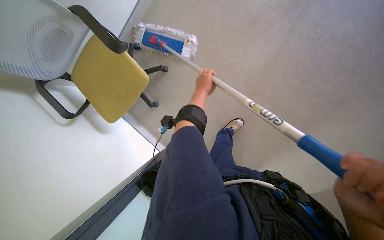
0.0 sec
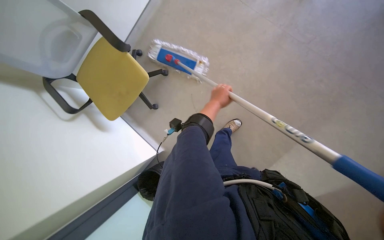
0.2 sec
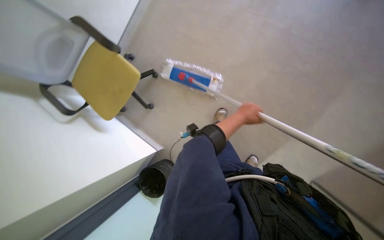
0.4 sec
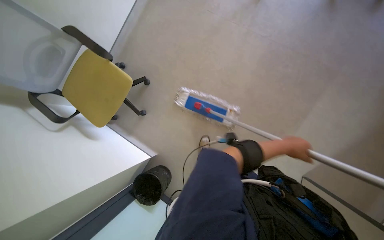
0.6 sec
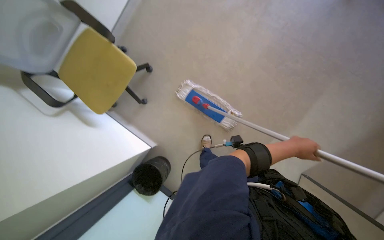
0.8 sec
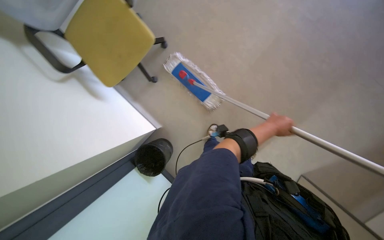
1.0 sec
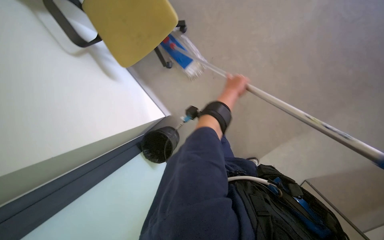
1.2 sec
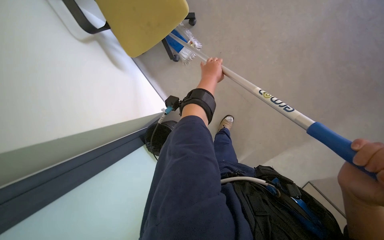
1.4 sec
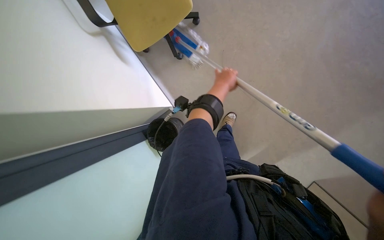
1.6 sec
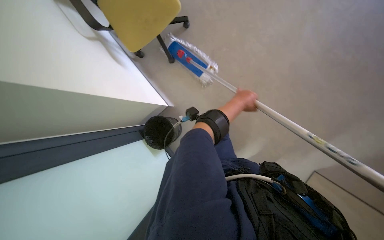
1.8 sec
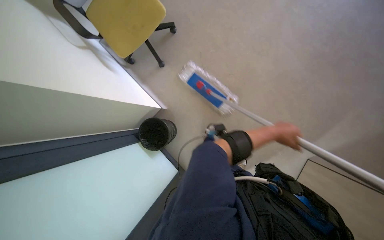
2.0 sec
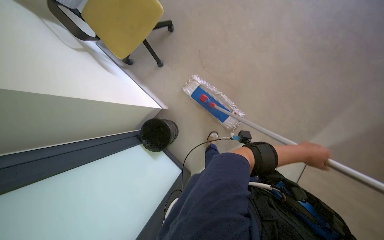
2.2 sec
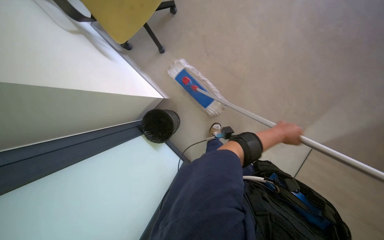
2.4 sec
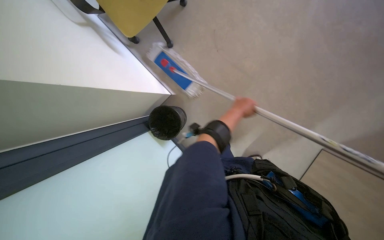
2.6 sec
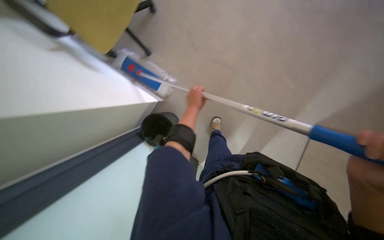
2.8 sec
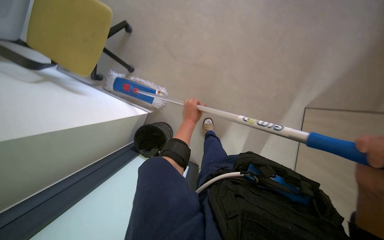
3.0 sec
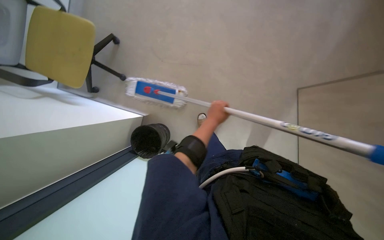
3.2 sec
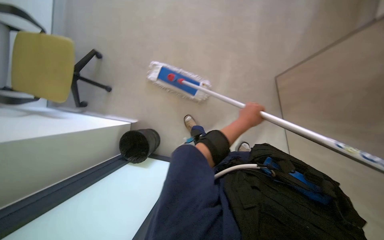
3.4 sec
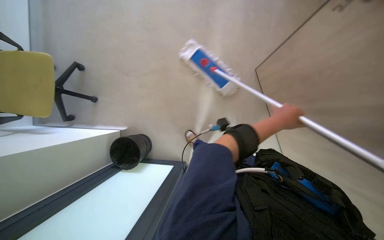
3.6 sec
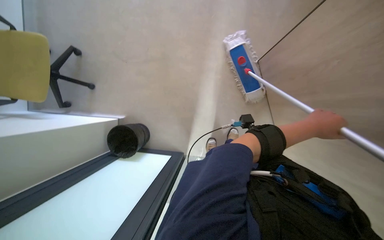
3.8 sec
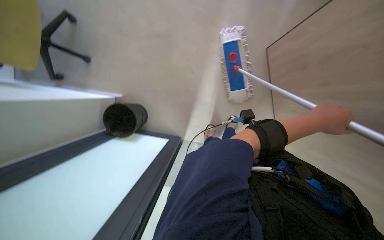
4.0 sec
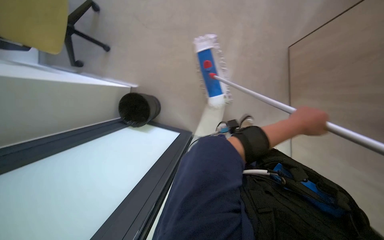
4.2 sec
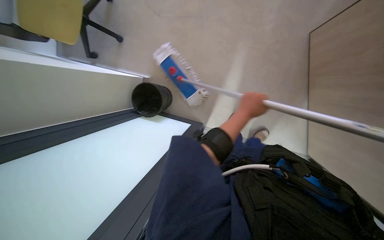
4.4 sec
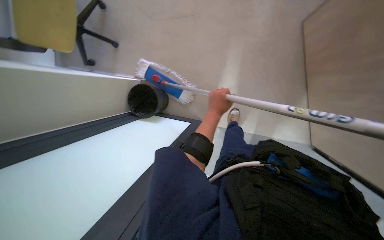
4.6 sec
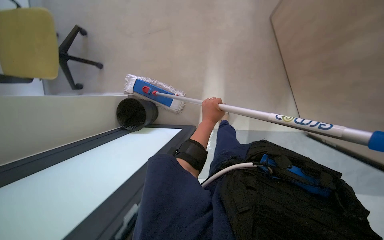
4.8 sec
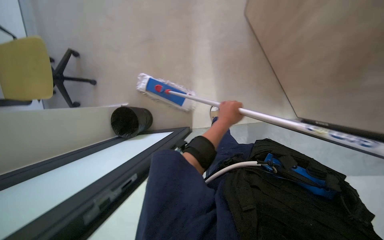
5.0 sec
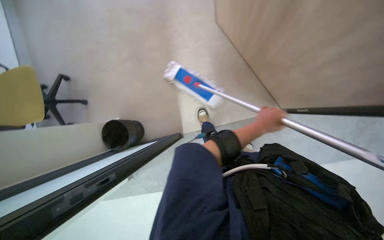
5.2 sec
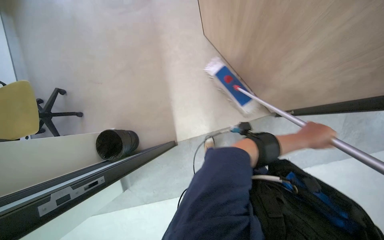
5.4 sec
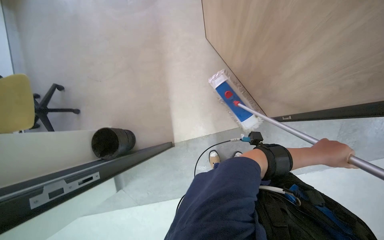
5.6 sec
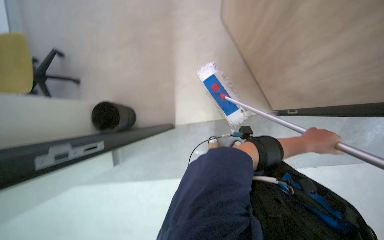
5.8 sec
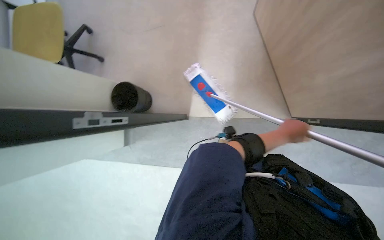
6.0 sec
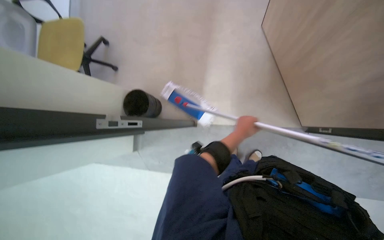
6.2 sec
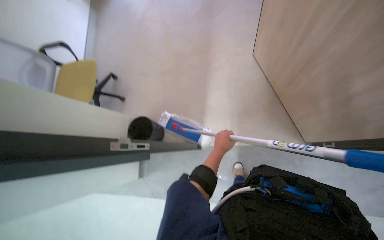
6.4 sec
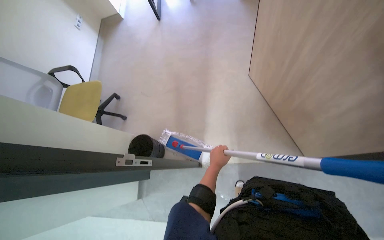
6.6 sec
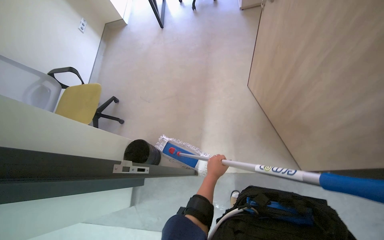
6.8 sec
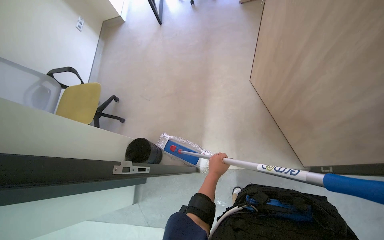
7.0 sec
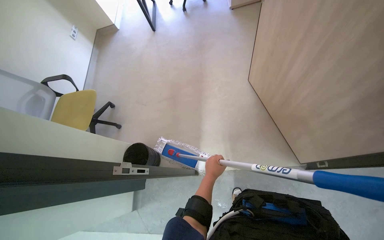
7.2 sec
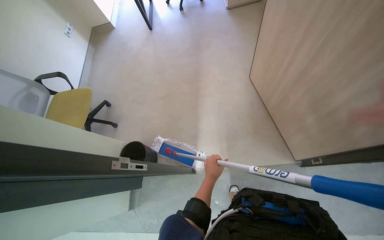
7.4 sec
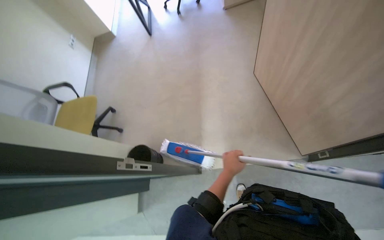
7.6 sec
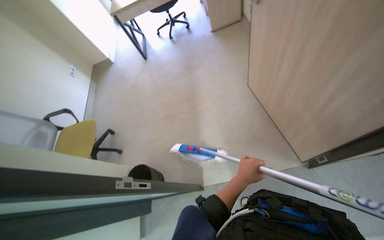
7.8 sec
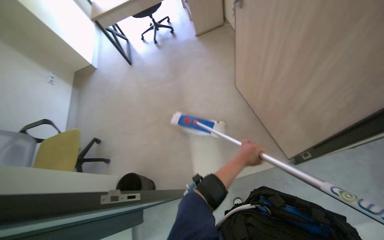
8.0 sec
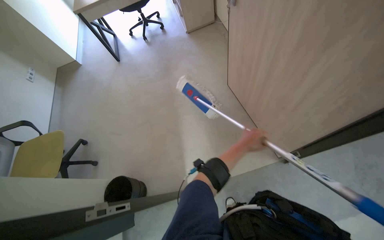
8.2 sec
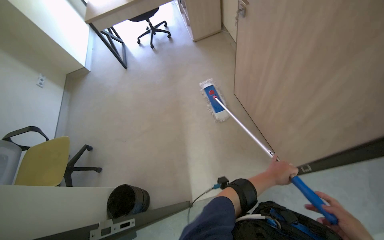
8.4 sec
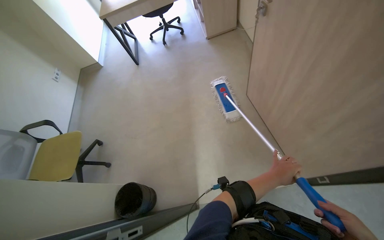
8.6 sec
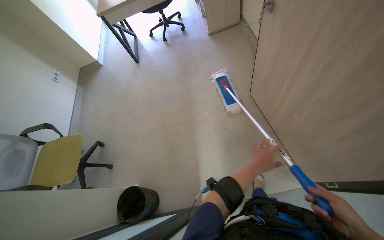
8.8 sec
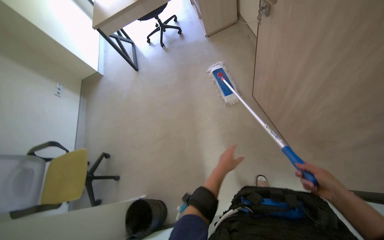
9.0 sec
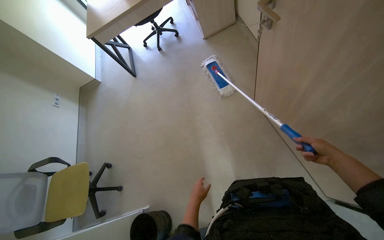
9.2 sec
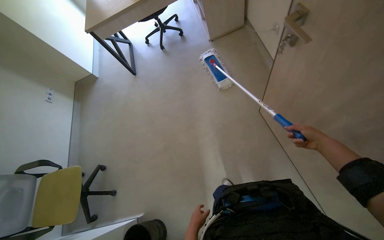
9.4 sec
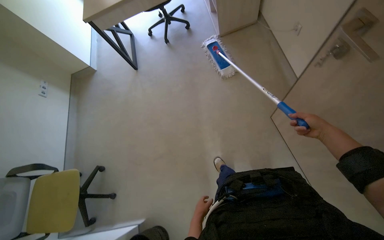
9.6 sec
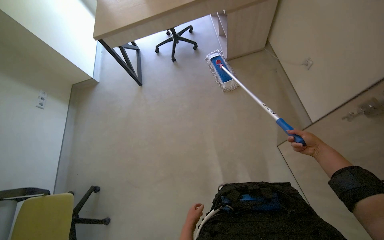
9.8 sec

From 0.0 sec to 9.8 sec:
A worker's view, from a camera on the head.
Job: managing trash.
The whole recording: Disposing of trash bag. The worker gathers a trash bag, ties it, and places it into a bin.
From 0.0 sec to 1.4 sec: The left hand reaches approximately 40 cm to the right, then returns.
From 1.4 sec to 2.8 sec: The left hand is displaced down the picture and farther from the camera by about 15 cm, and travels to the right and back again, about 35 cm each way.
From 2.8 sec to 4.2 sec: The left hand heads to the right and nearer to the camera, covering roughly 35 cm.
From 4.2 sec to 5.6 sec: The left hand heads down the picture, covering approximately 15 cm, and goes to the left and returns, roughly 20 cm each way.
From 5.6 sec to 7.0 sec: The wearer looks roughly 15 degrees further upward. The left hand heads to the left, covering roughly 30 cm.
From 7.0 sec to 8.4 sec: The left hand goes approximately 20 cm to the right.
From 8.4 sec to 9.8 sec: The camera travels approximately 80 cm.

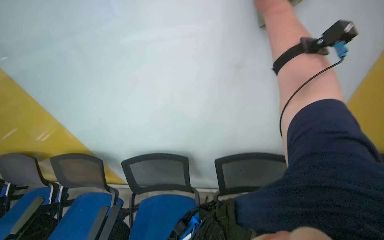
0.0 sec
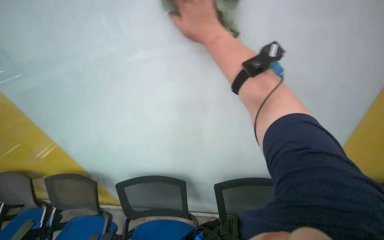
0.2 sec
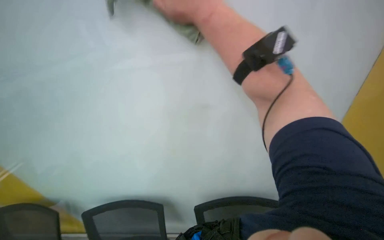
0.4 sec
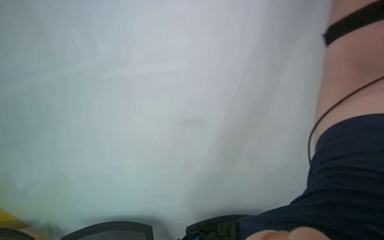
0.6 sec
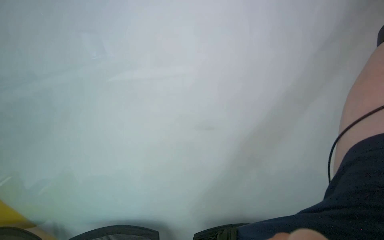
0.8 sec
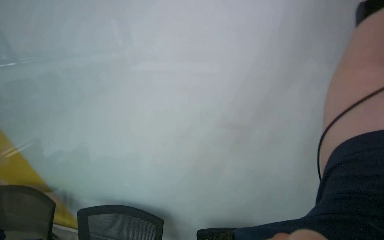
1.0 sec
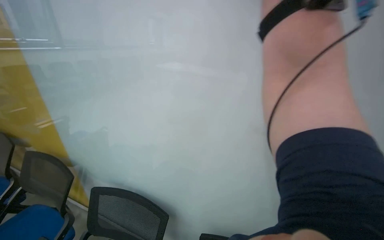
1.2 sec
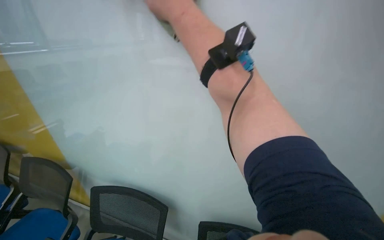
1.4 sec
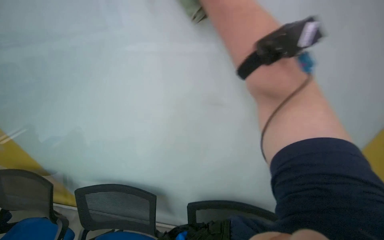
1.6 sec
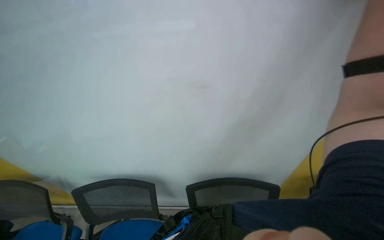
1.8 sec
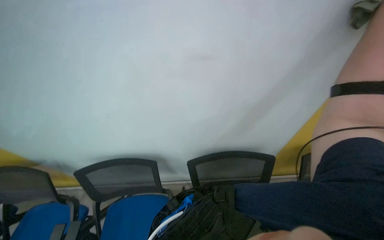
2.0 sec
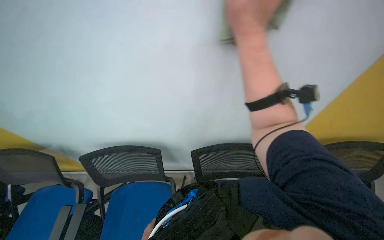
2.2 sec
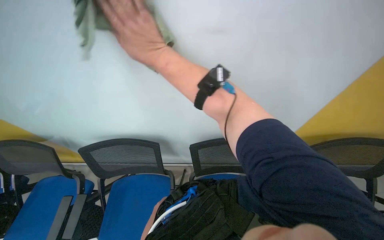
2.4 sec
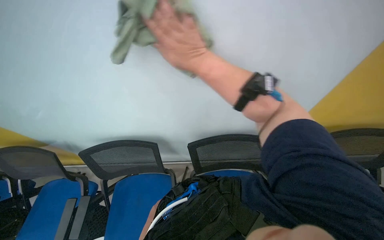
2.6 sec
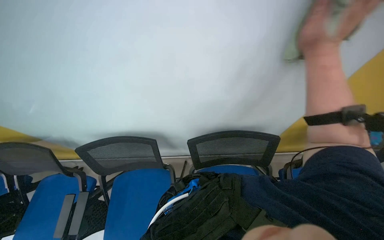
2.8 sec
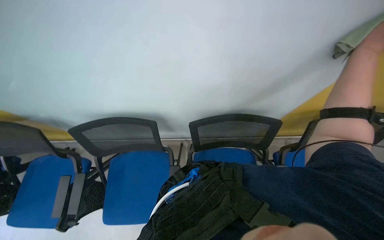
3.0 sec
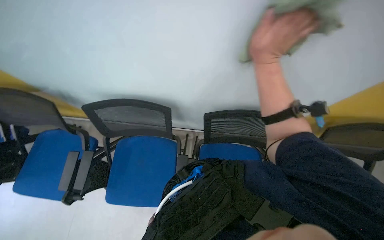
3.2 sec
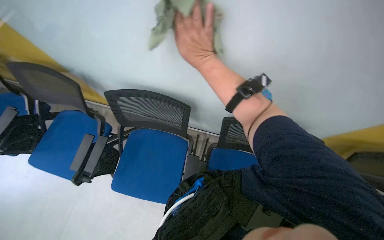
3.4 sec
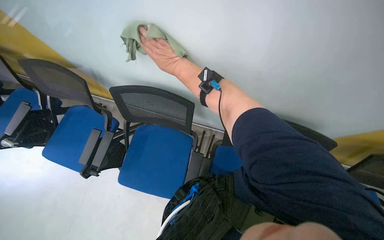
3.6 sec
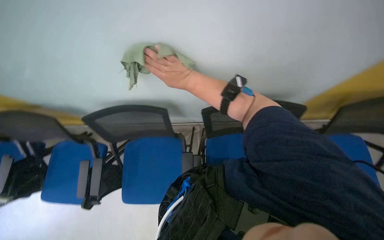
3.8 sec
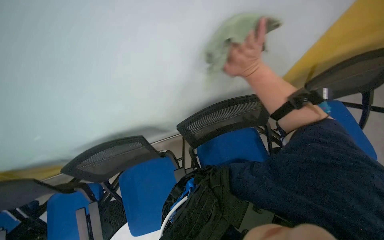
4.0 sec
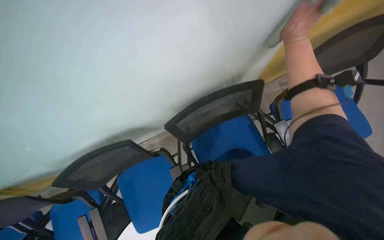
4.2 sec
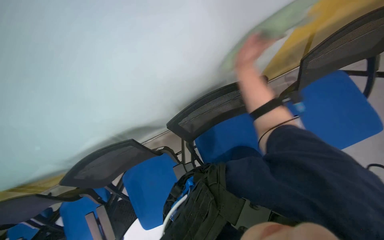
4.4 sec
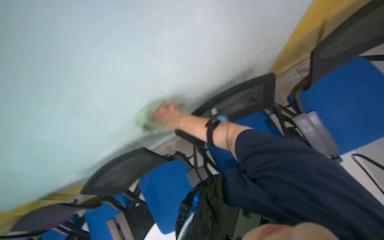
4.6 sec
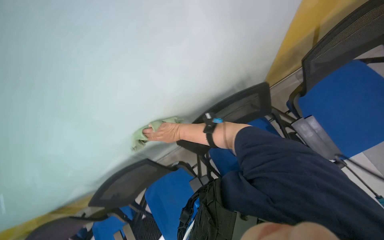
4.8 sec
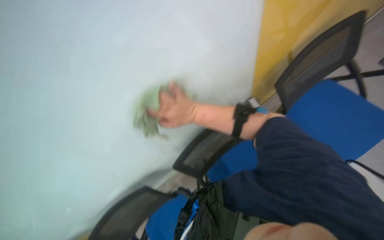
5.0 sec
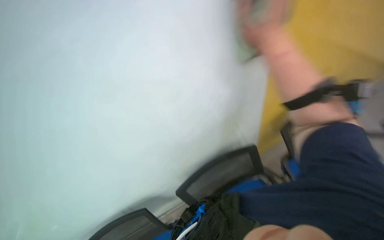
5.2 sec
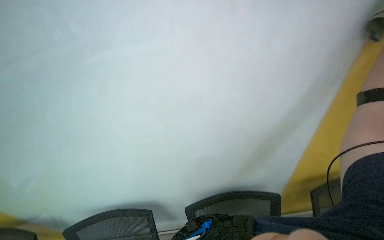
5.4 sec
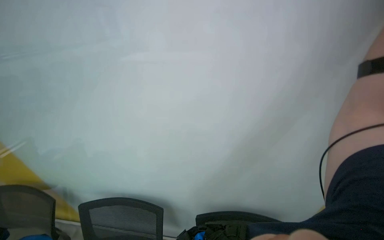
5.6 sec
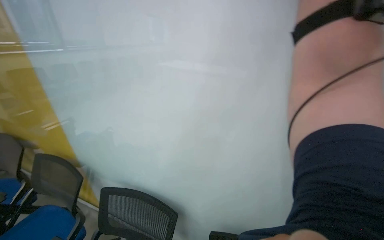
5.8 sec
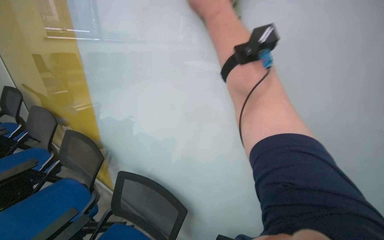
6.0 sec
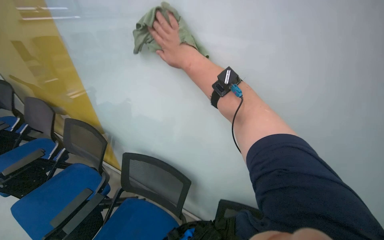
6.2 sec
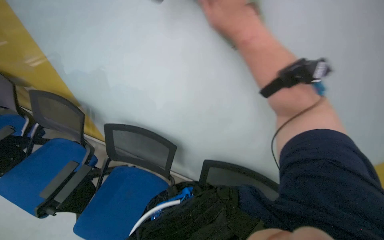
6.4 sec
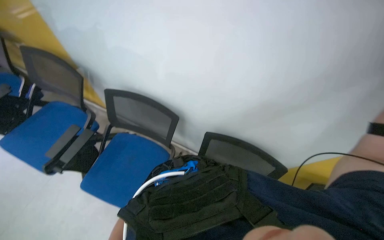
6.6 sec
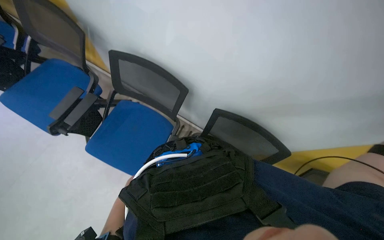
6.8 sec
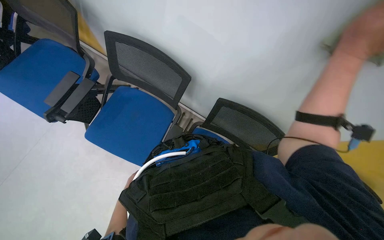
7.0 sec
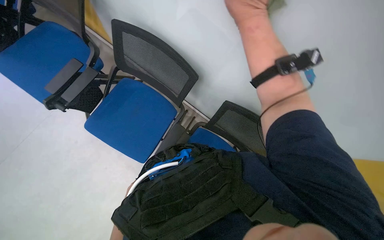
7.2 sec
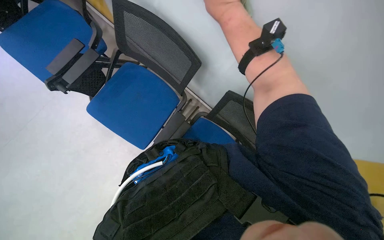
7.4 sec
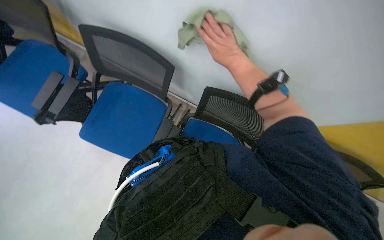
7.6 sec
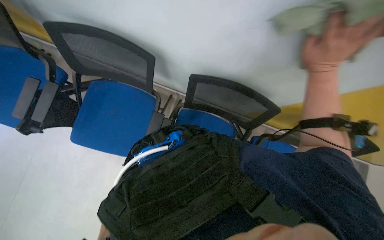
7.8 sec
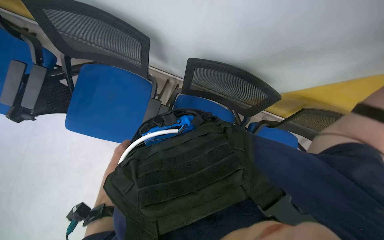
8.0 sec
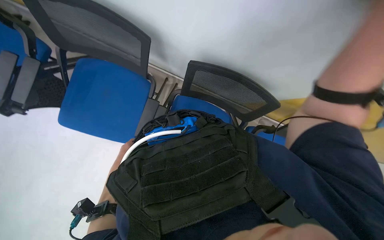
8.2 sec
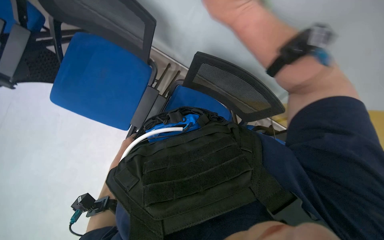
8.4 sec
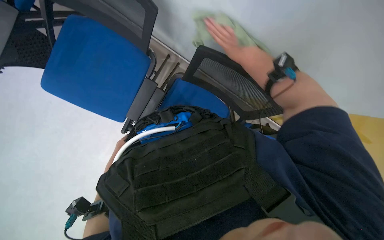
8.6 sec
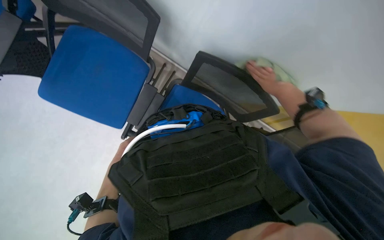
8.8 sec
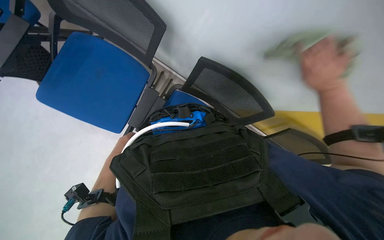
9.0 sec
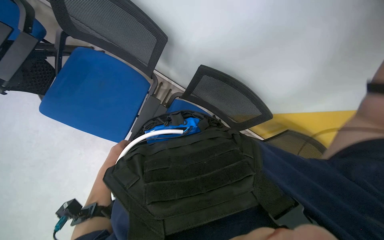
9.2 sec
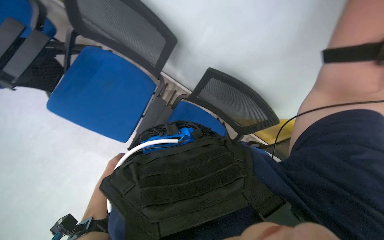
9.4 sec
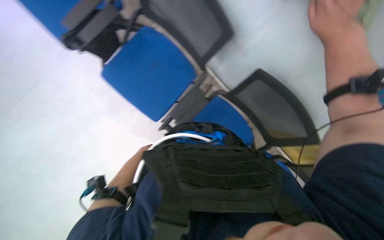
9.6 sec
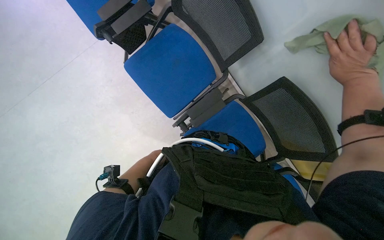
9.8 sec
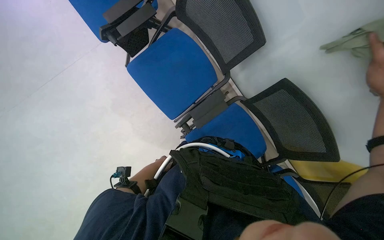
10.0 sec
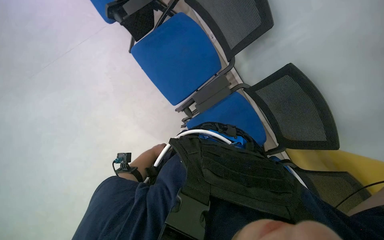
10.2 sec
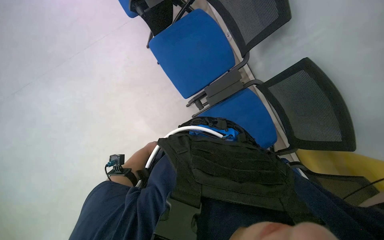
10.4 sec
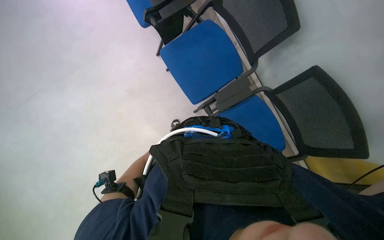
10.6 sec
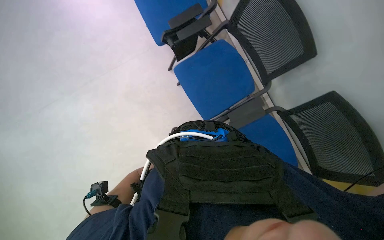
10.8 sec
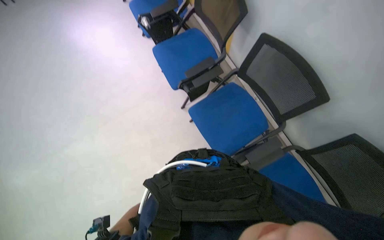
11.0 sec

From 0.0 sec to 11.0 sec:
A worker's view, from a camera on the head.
Job: wiping surfaces.
The whole recording: Wiping white board. The worker wipes the white board with a cloth.
From 1.6 sec to 3.2 sec: The wearer looks roughly 35 degrees further downward.
From 3.2 sec to 4.8 sec: Everything in view rotates roughly 40 degrees counterclockwise.
From 4.8 sec to 6.2 sec: The head turns to the left by roughly 20 degrees.
From 6.2 sec to 7.8 sec: The view tilts about 45 degrees downward.
From 9.4 sec to 11.0 sec: The head turns to the left by approximately 55 degrees. The wearer looks roughly 15 degrees further upward.
